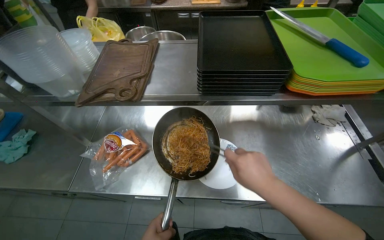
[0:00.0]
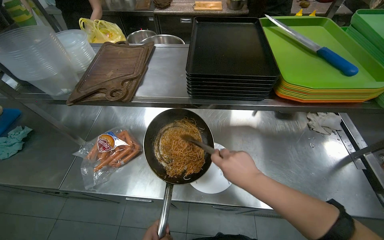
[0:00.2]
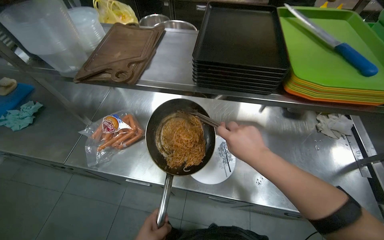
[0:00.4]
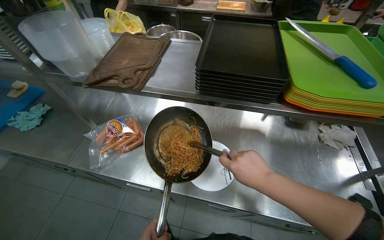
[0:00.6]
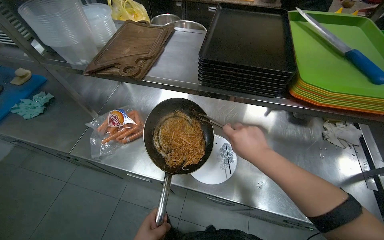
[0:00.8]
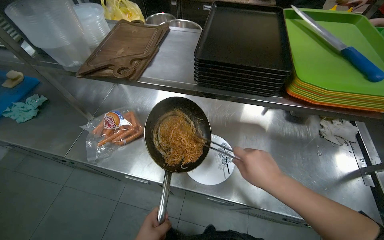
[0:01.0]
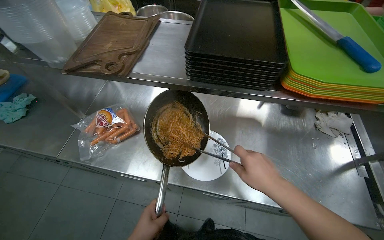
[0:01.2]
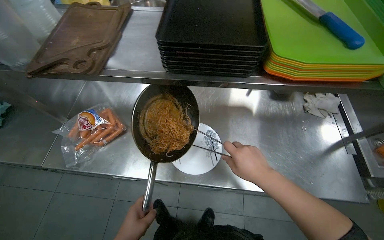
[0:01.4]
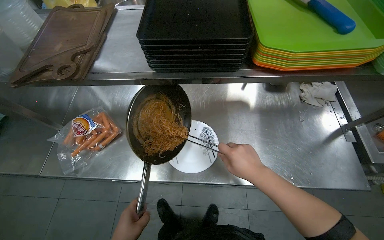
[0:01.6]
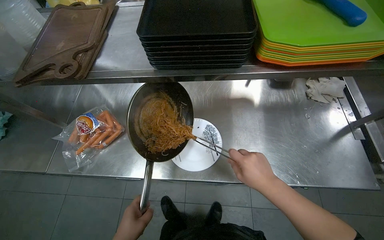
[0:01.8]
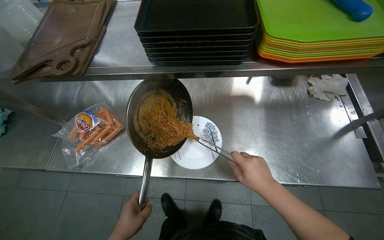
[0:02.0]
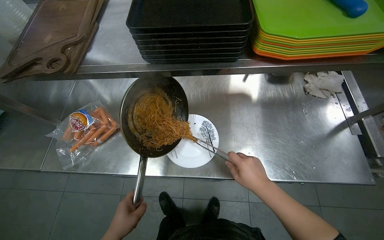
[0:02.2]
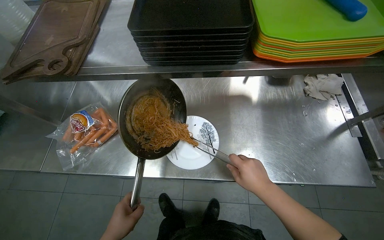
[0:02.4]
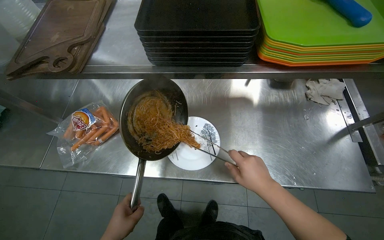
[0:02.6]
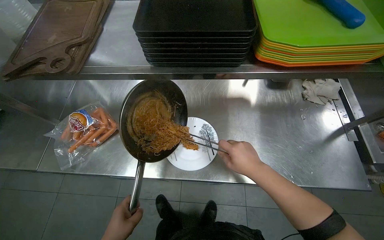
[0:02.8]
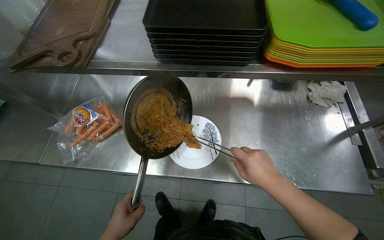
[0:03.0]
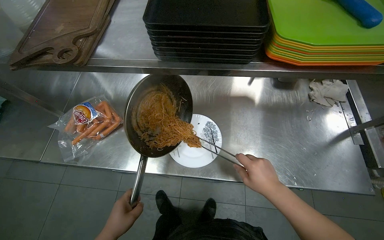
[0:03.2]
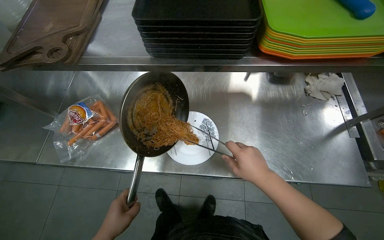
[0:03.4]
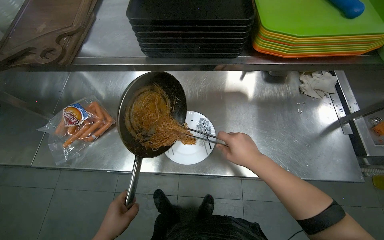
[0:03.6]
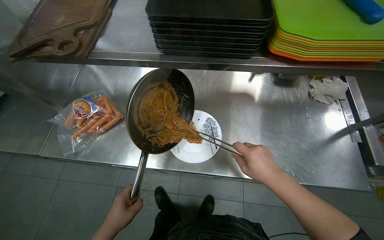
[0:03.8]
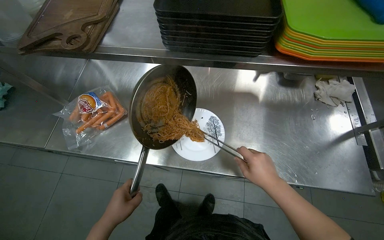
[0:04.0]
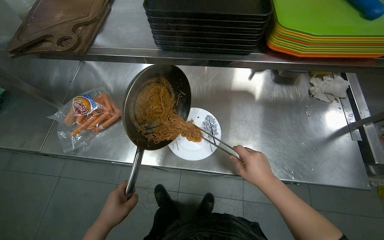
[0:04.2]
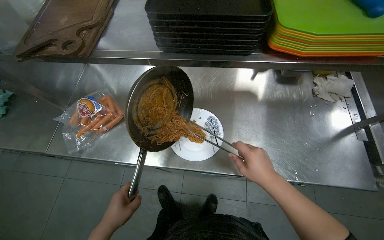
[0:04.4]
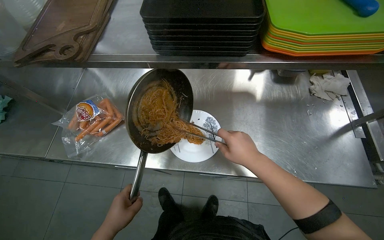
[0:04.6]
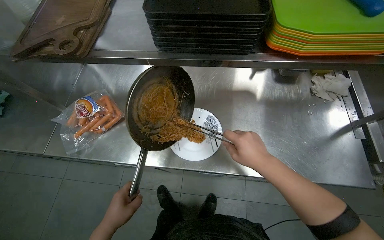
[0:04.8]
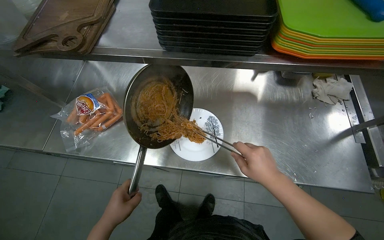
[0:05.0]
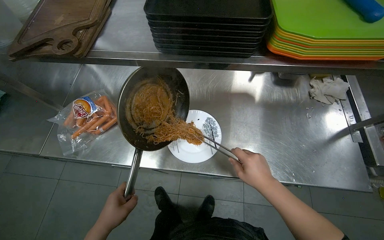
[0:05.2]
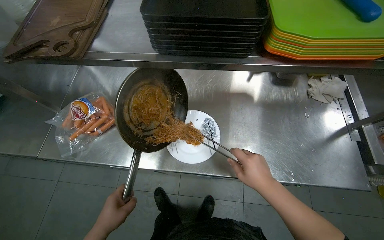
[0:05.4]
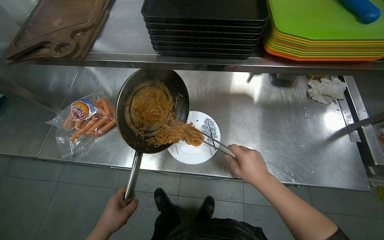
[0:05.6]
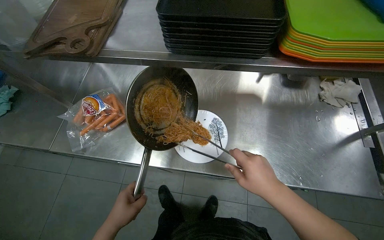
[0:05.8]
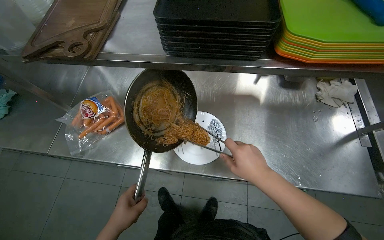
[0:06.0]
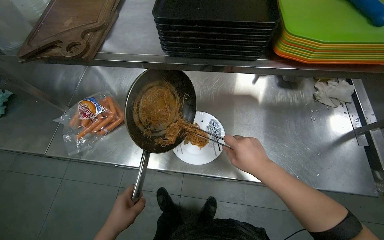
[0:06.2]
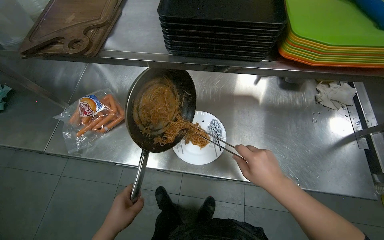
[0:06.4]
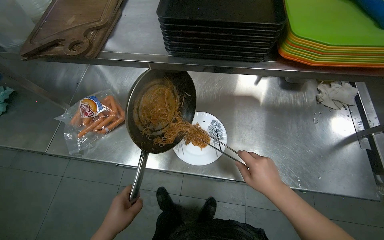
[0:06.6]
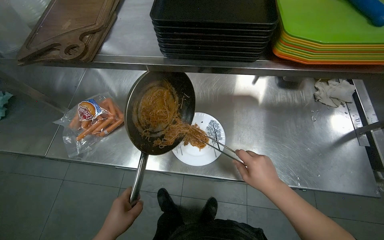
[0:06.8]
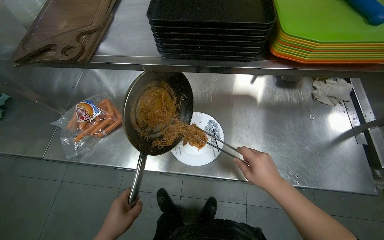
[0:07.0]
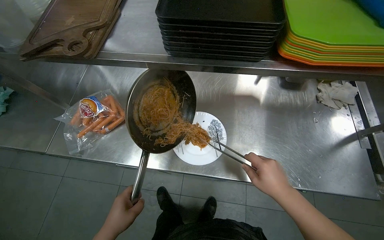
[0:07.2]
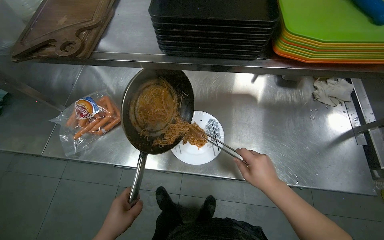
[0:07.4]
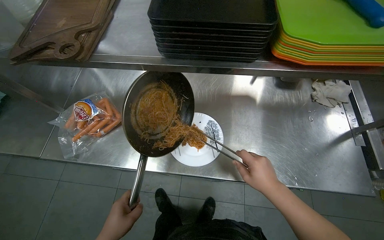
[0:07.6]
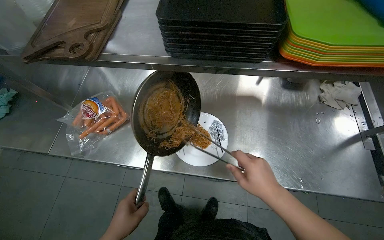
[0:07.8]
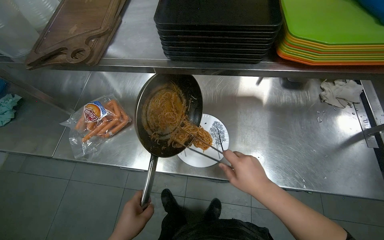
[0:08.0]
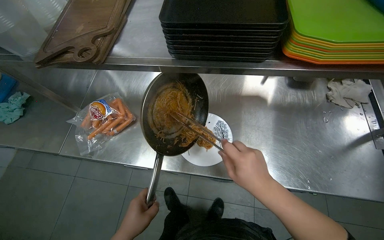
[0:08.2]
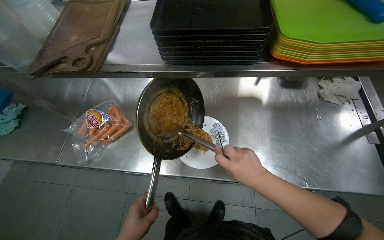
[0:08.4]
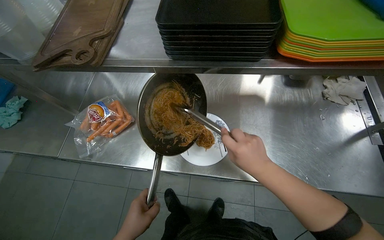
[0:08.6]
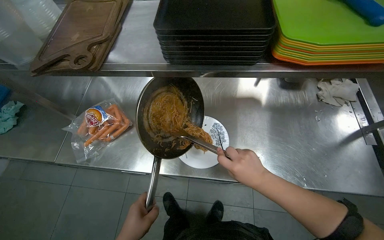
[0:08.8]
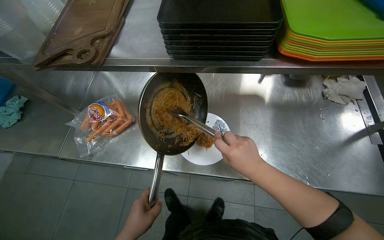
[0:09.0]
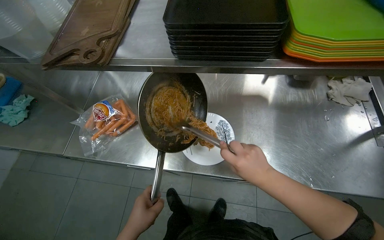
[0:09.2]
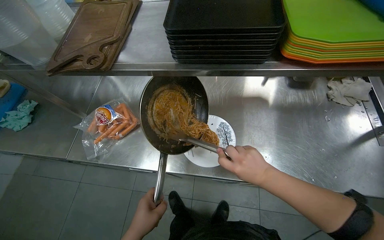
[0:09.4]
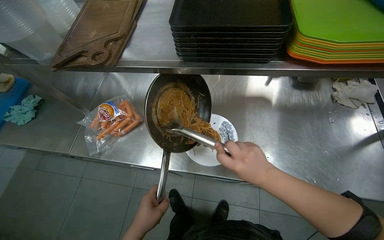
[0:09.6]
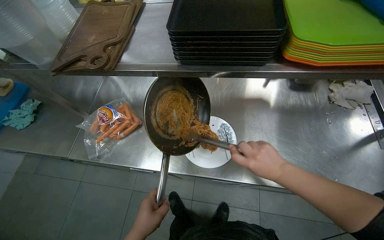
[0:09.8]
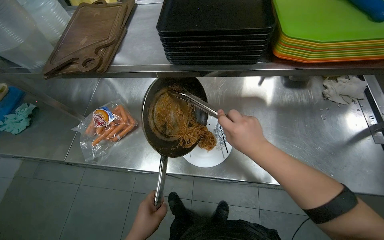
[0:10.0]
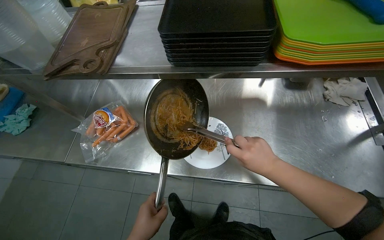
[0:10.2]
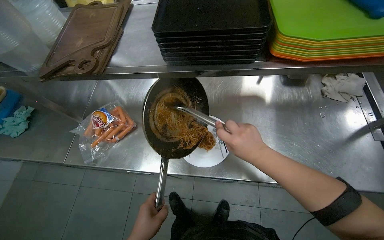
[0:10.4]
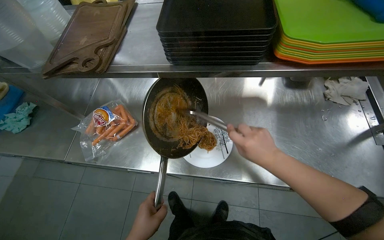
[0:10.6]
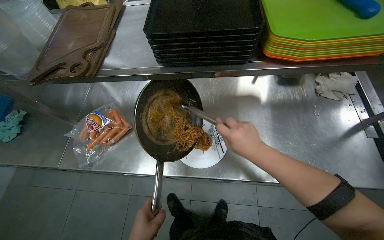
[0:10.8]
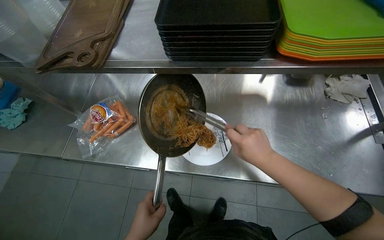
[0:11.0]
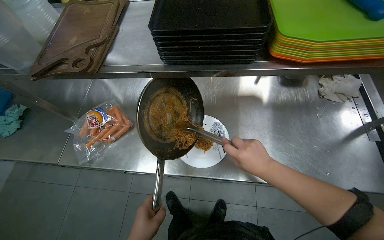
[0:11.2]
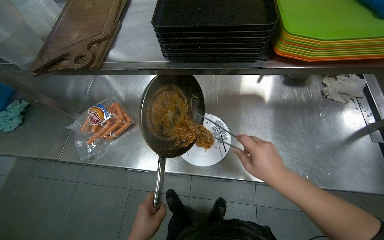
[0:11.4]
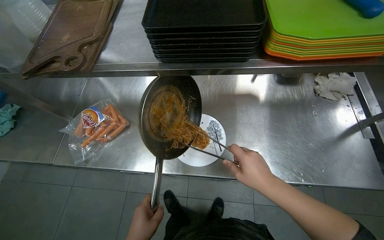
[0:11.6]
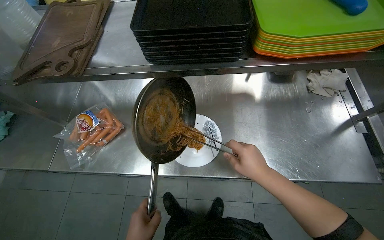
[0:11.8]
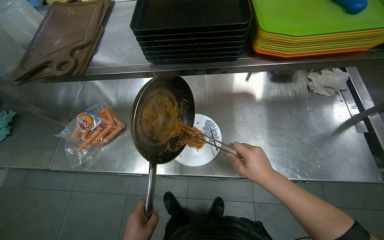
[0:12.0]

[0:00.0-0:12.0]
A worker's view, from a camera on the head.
Job: preparing food.
The whole recording: Transferring cooked noodles to plate. The worker uses tongs to transfer cooked noodles from a pan onto a white plate.
0:03.0 to 0:09.0: The hands are busy where they are.

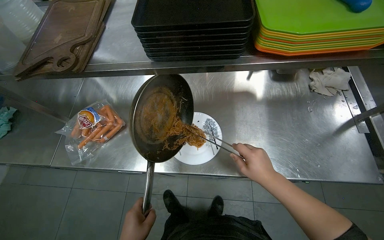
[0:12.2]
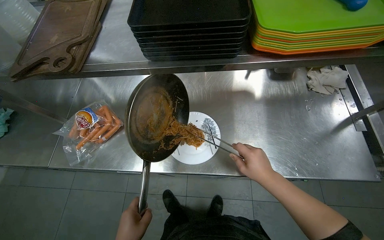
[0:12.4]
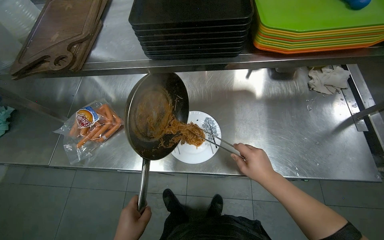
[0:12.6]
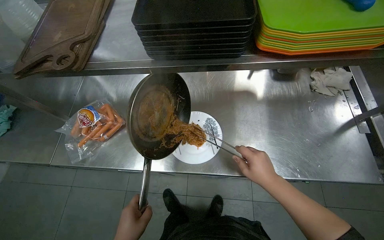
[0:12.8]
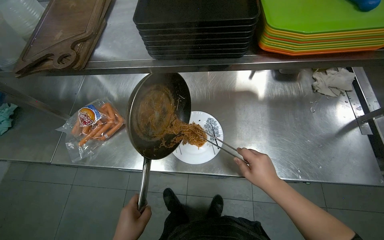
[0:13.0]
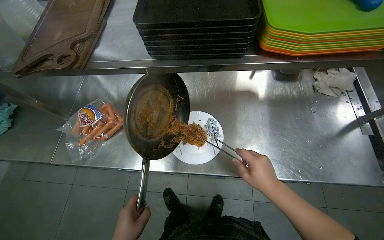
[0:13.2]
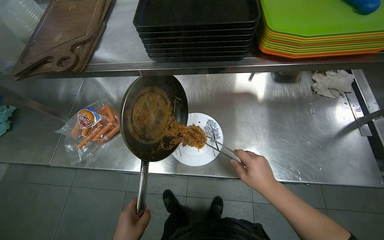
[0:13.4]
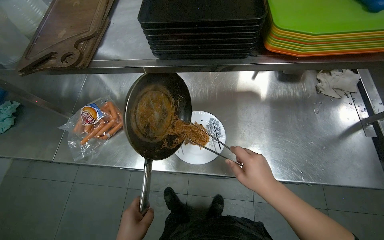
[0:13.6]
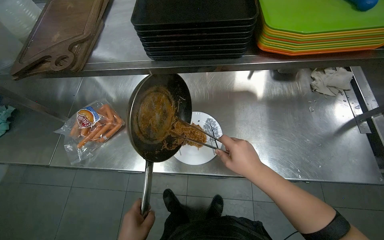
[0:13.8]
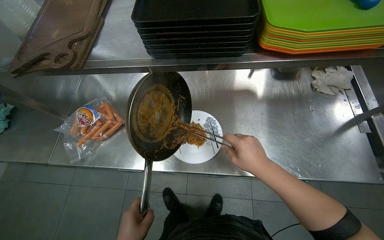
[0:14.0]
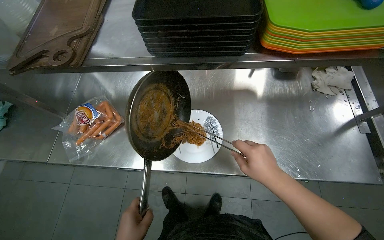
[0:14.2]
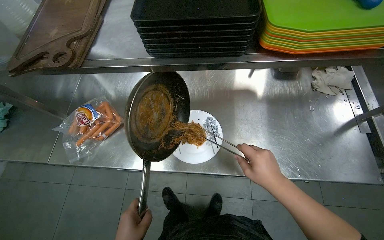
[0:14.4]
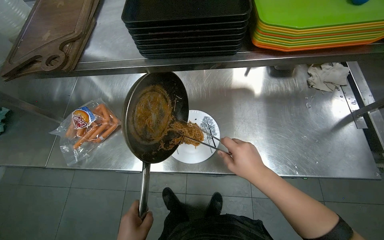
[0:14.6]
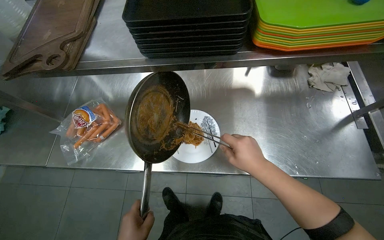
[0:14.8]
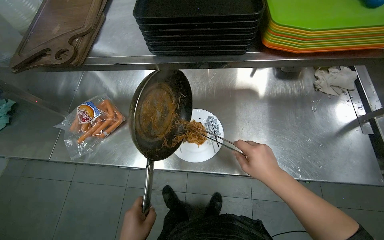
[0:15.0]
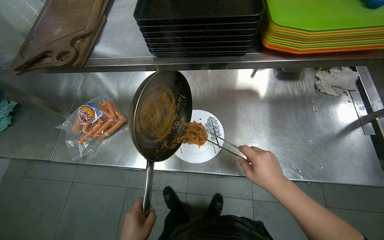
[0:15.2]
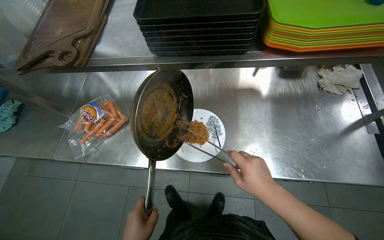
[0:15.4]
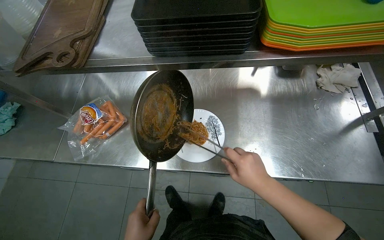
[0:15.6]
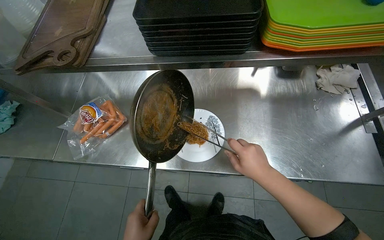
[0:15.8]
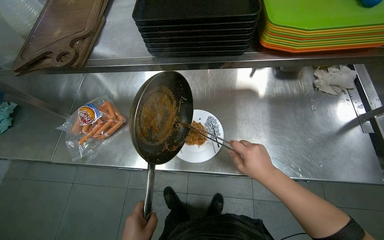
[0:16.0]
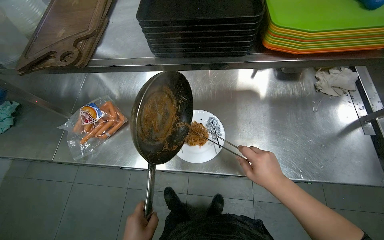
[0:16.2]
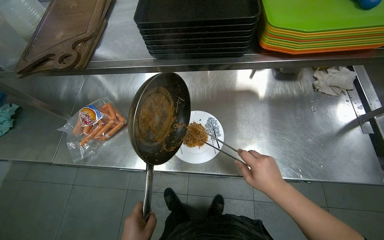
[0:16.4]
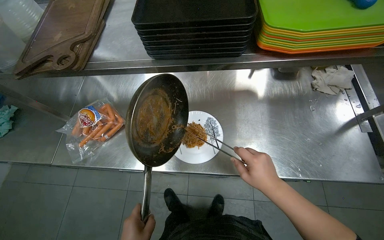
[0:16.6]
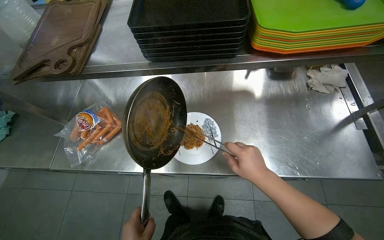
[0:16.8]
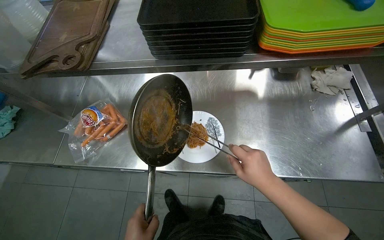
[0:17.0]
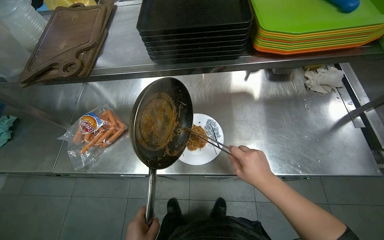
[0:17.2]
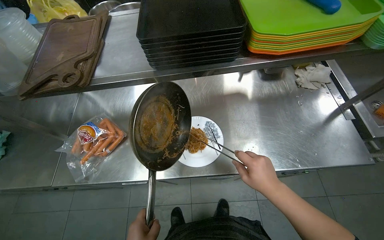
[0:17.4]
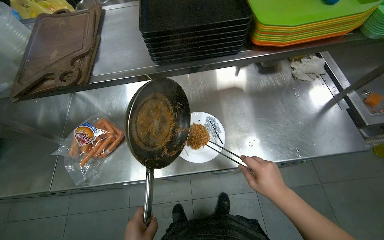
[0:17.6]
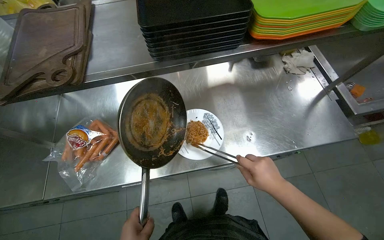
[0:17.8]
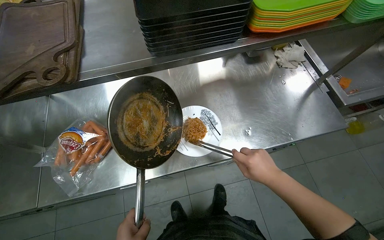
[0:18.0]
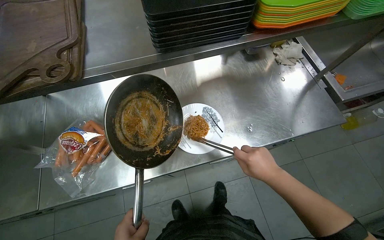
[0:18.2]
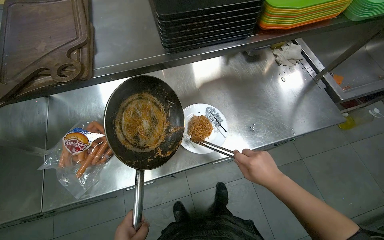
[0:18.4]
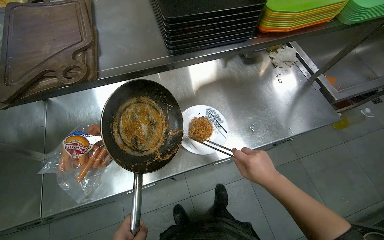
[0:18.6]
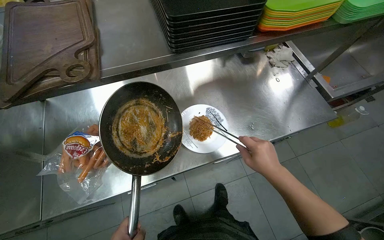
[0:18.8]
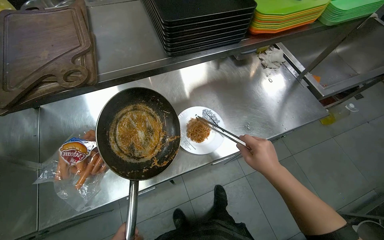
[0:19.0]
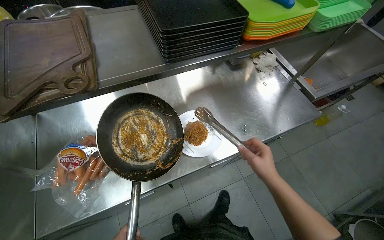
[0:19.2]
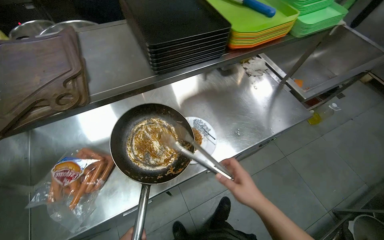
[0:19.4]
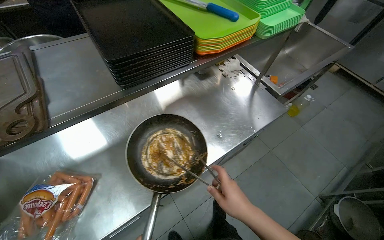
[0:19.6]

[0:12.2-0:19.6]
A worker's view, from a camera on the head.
Job: preparing food.
The whole recording: Transferring cooked noodles to plate. The worker uses tongs to transfer cooked noodles from a pan onto a white plate.
0:16.6 to 0:18.2: The wearer looks approximately 20 degrees further to the right.
0:18.2 to 0:19.6: The wearer looks about 20 degrees further to the right. The right hand travels down the picture by about 10 cm.
